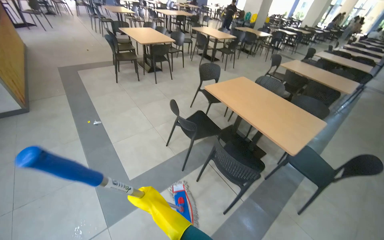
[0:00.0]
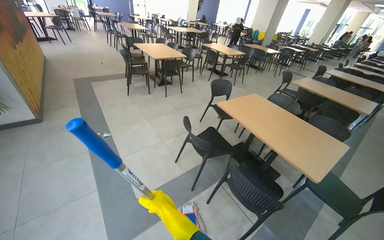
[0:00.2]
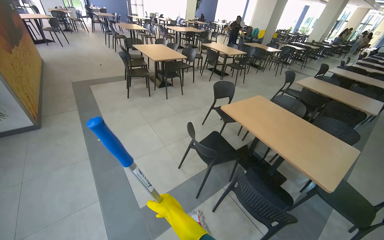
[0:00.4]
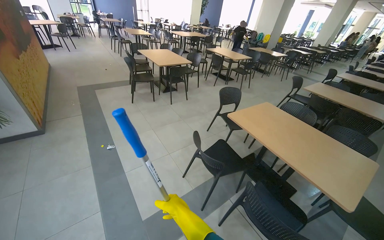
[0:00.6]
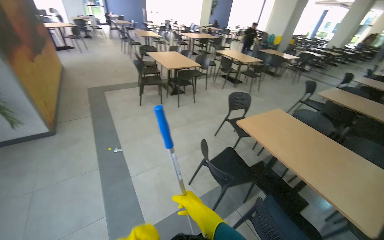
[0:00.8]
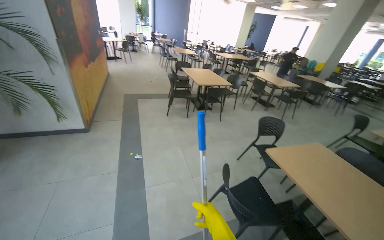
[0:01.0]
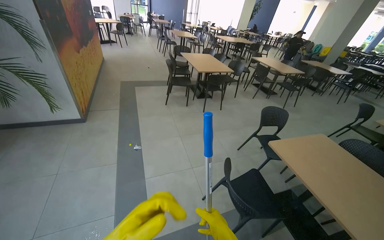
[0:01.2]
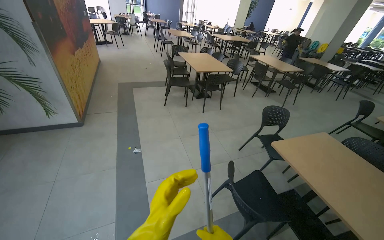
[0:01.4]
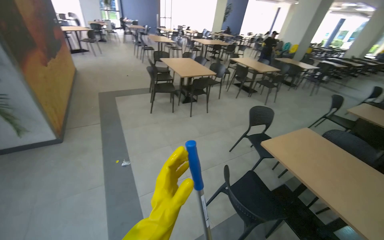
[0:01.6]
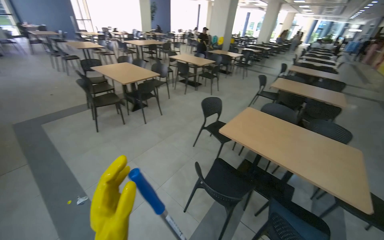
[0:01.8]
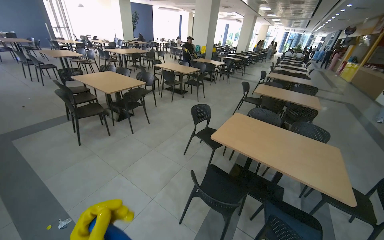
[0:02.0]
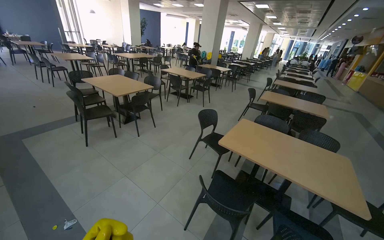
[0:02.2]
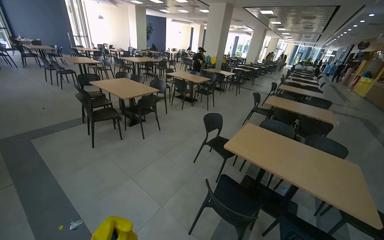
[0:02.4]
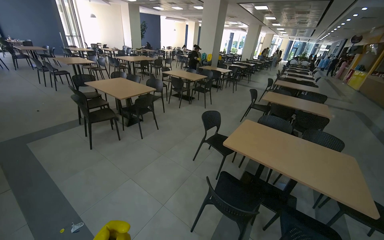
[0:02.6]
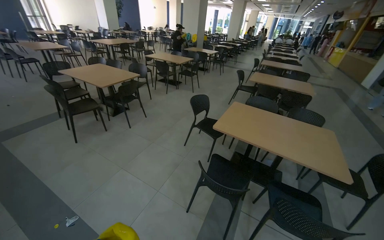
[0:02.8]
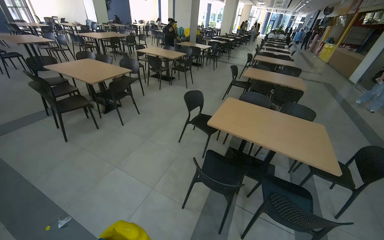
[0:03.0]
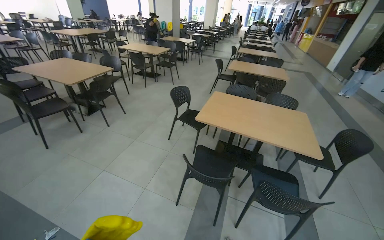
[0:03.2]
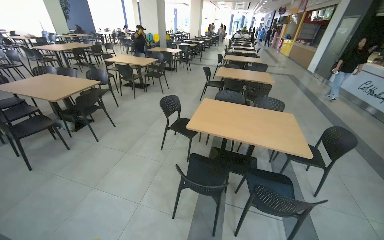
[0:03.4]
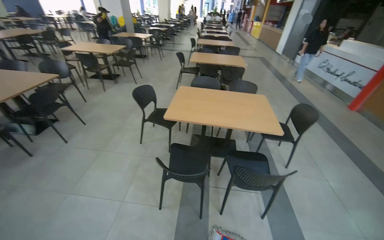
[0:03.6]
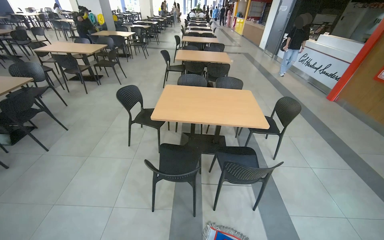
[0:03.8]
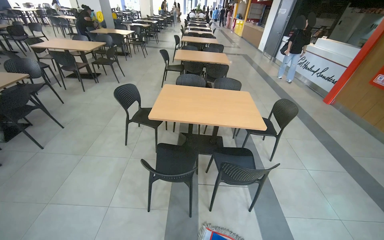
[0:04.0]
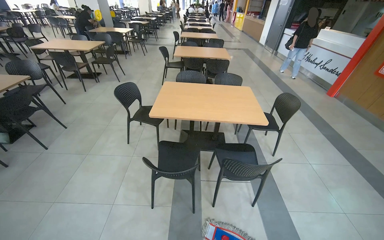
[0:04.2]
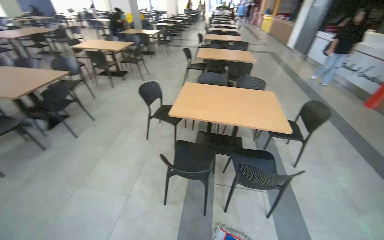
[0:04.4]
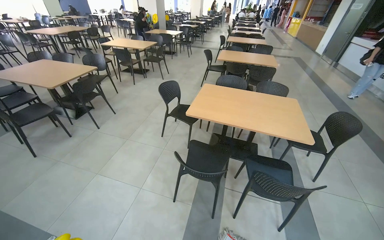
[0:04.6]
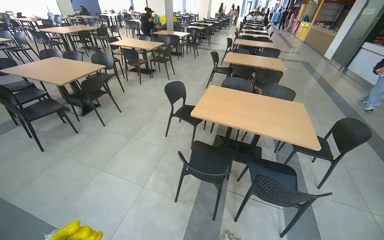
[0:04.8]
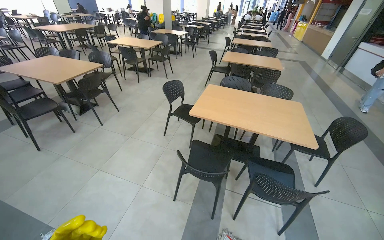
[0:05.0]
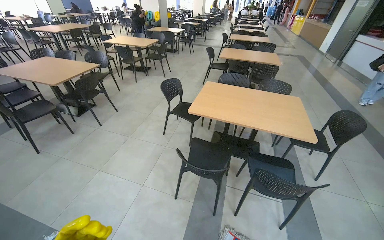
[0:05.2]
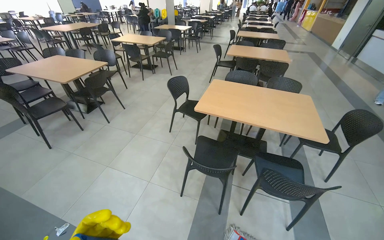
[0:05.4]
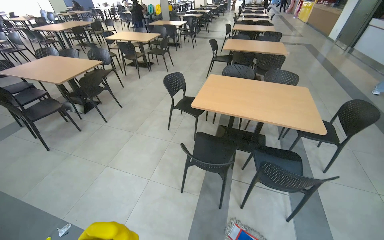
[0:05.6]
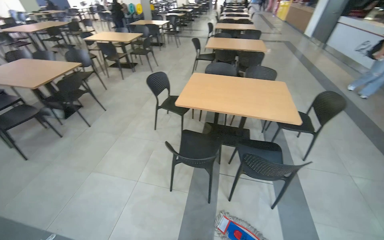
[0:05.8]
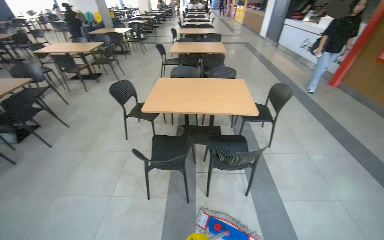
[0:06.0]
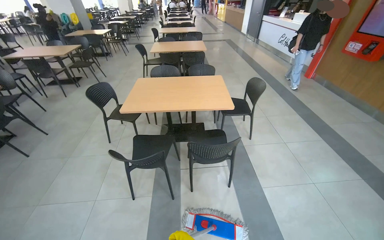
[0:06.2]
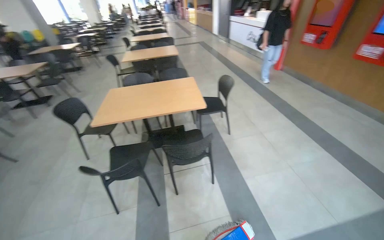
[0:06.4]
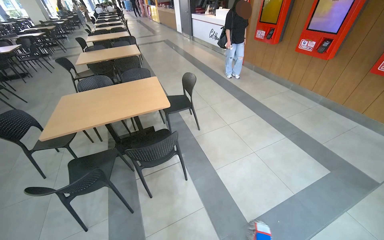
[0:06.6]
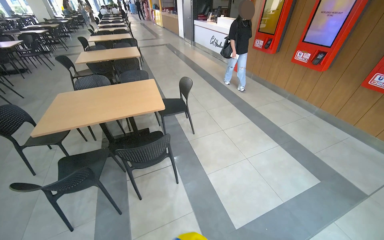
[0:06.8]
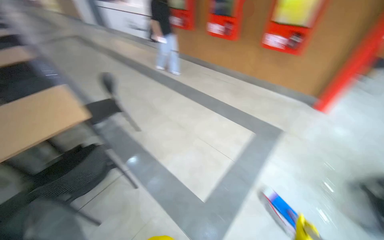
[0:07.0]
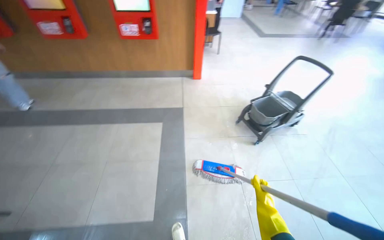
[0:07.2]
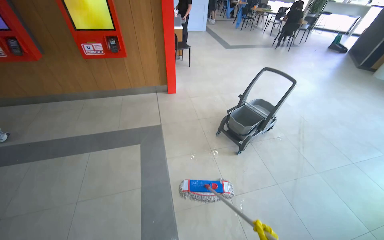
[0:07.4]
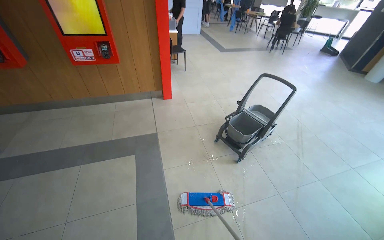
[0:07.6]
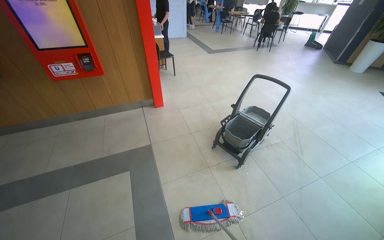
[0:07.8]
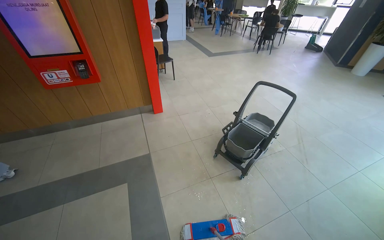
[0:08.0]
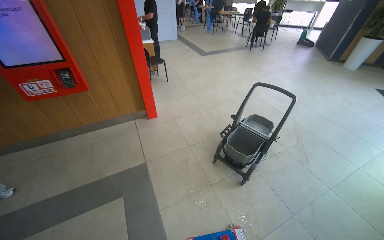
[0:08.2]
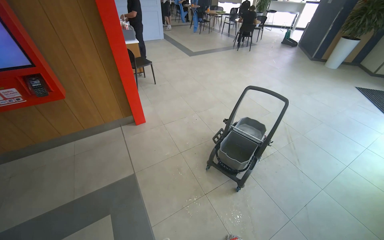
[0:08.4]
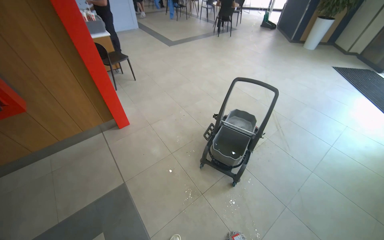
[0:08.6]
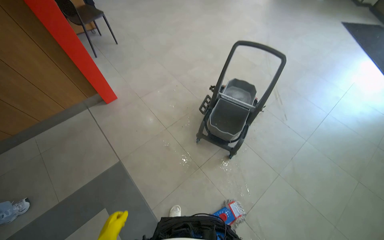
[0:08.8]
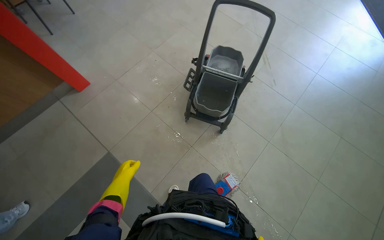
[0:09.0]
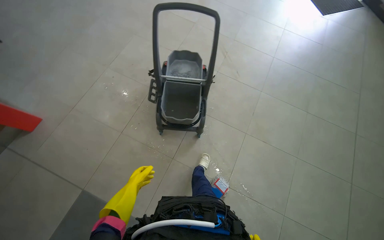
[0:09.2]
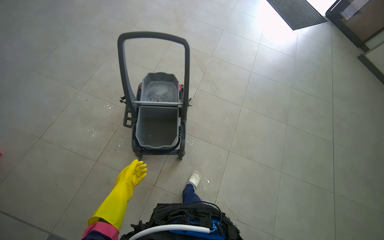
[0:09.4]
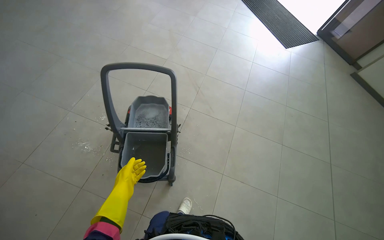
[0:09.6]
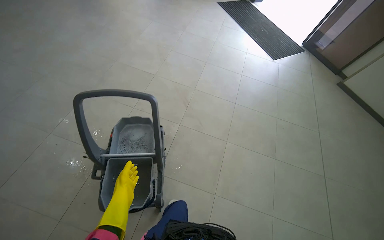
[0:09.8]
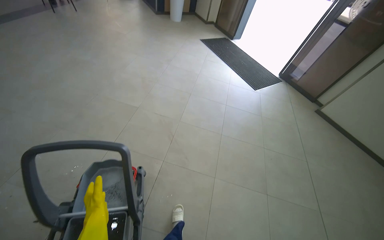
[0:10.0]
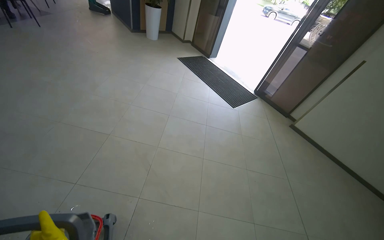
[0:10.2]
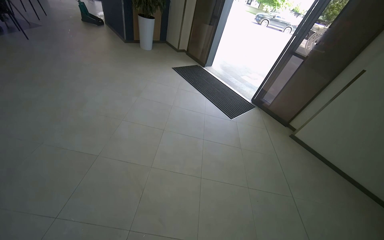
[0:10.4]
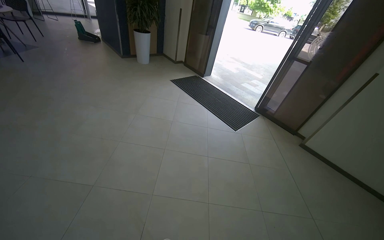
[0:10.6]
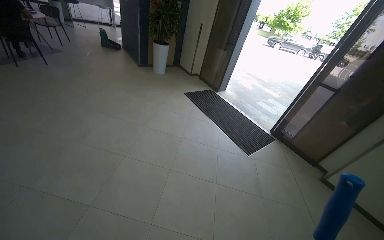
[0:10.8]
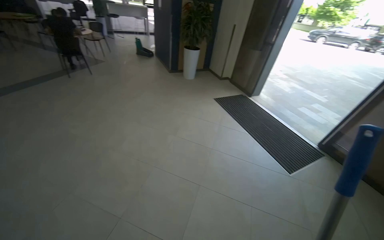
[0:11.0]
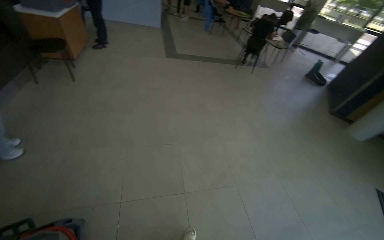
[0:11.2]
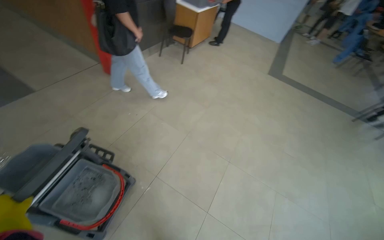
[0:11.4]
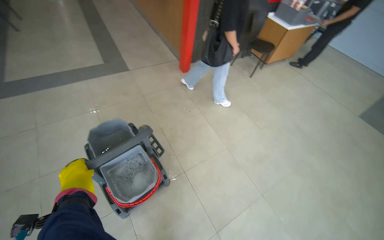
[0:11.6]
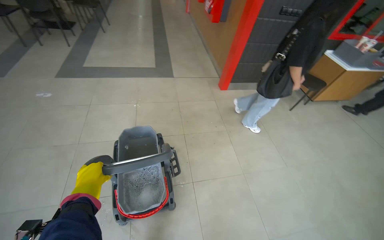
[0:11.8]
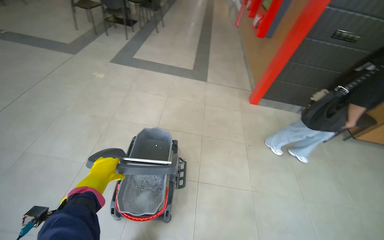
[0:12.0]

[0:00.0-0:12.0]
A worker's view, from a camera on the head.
Job: mopping floor.
The whole recording: Mopping cafeteria floor. The worker mops the floor in the cafeteria area, moving around tables and wringing the mop.
0:00.0 to 0:01.6: The wearer moves approximately 60 cm.
0:01.6 to 0:03.0: The wearer's head swings approximately 35 degrees to the right.
0:03.0 to 0:04.4: The wearer looks some 20 degrees further to the right.
0:06.0 to 0:07.6: The camera travels about 1 m. The wearer looks some 110 degrees further to the right.
0:07.6 to 0:09.0: The camera travels some 90 cm. The wearer looks about 30 degrees further to the right. The camera pitches downward, by roughly 30 degrees.
0:09.0 to 0:10.4: The camera is carried approximately 1 m. The head turns to the right by roughly 35 degrees. The camera pitches upward, by approximately 25 degrees.
0:10.4 to 0:12.0: The camera is carried approximately 60 cm. The wearer looks approximately 145 degrees further to the left. The view tilts about 20 degrees upward.

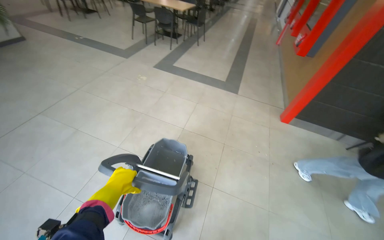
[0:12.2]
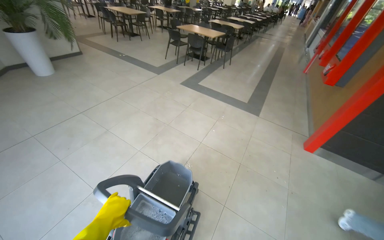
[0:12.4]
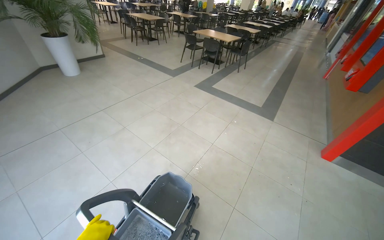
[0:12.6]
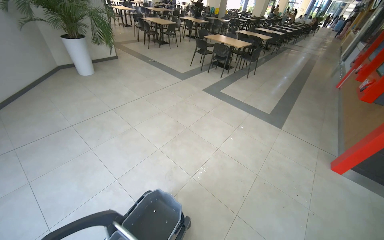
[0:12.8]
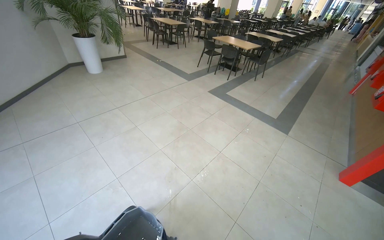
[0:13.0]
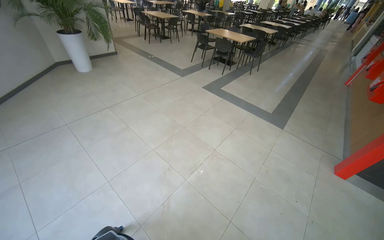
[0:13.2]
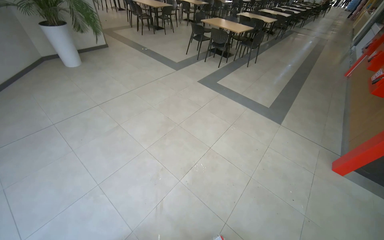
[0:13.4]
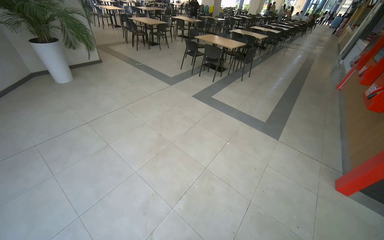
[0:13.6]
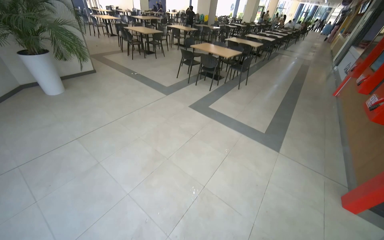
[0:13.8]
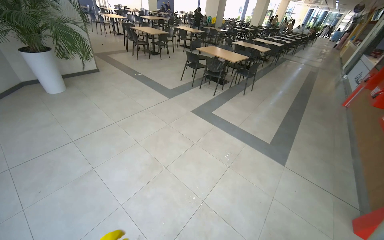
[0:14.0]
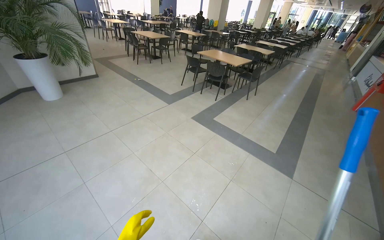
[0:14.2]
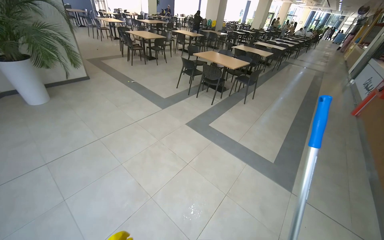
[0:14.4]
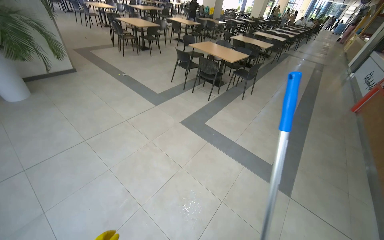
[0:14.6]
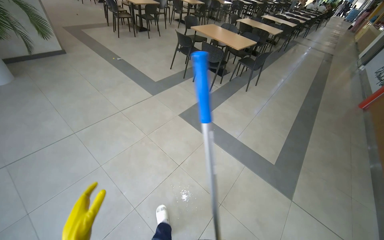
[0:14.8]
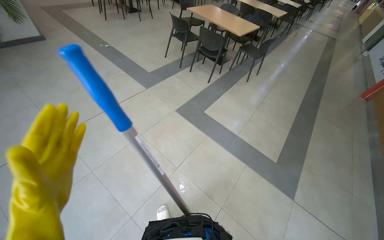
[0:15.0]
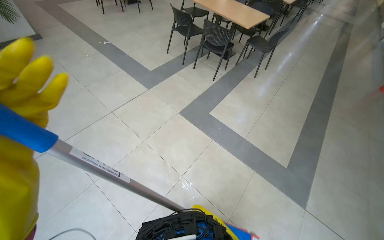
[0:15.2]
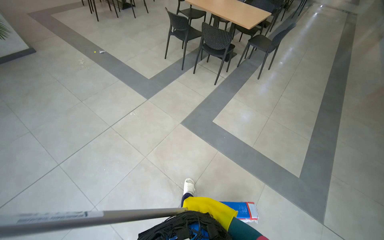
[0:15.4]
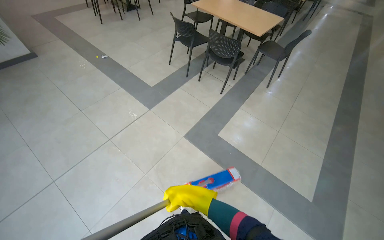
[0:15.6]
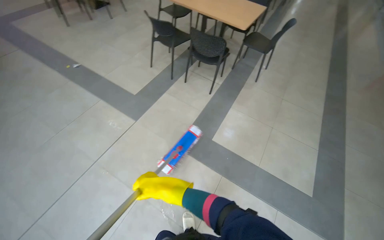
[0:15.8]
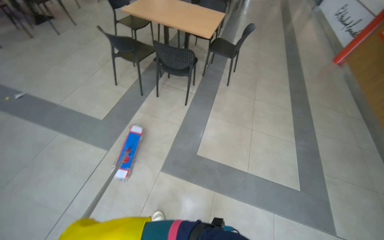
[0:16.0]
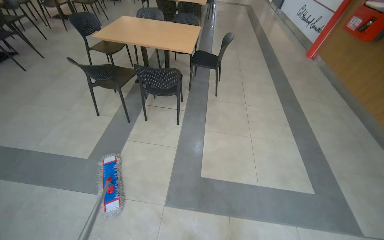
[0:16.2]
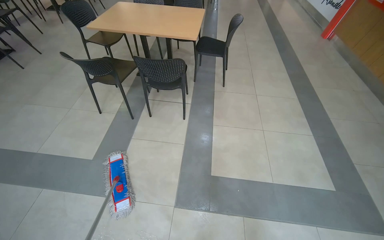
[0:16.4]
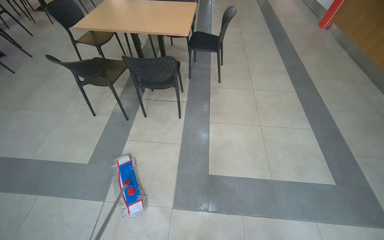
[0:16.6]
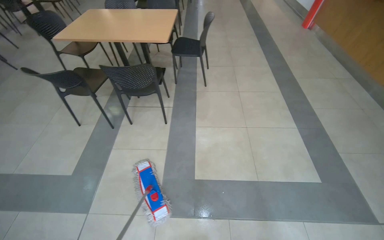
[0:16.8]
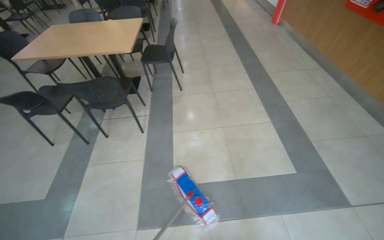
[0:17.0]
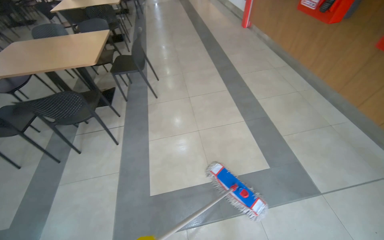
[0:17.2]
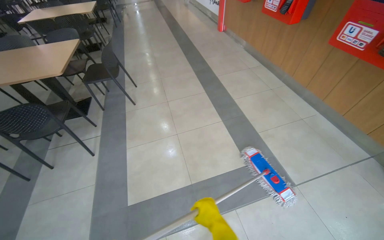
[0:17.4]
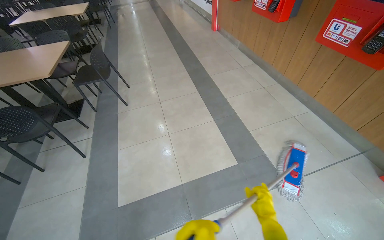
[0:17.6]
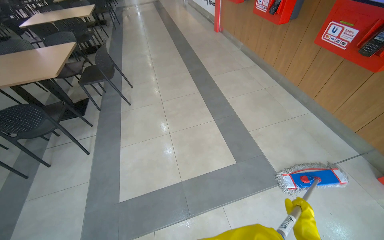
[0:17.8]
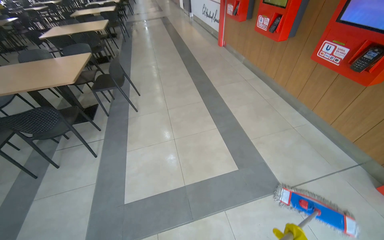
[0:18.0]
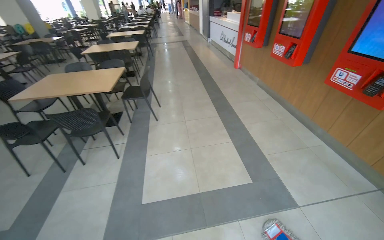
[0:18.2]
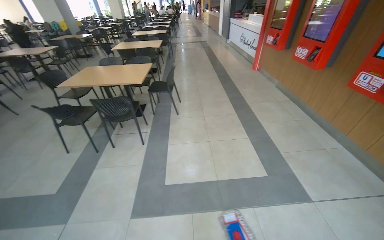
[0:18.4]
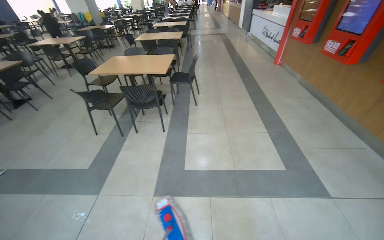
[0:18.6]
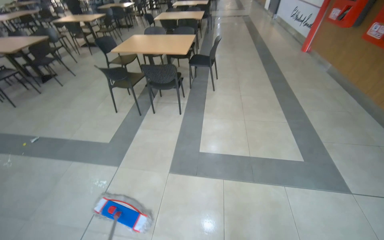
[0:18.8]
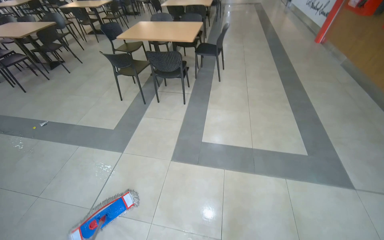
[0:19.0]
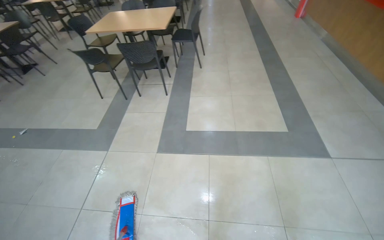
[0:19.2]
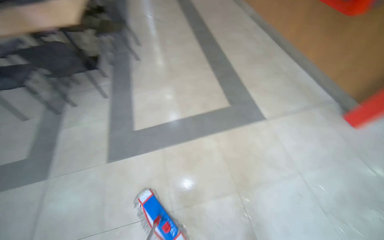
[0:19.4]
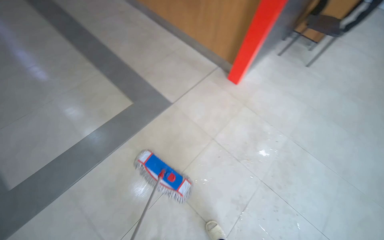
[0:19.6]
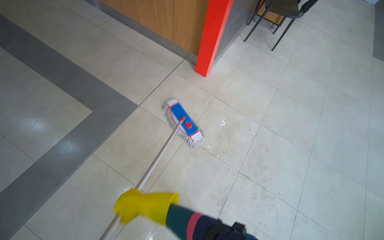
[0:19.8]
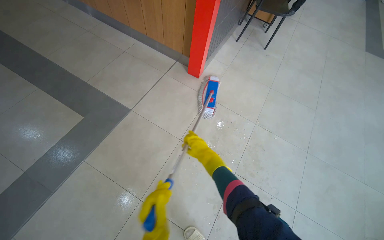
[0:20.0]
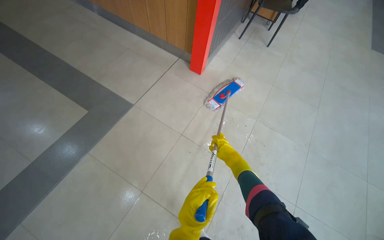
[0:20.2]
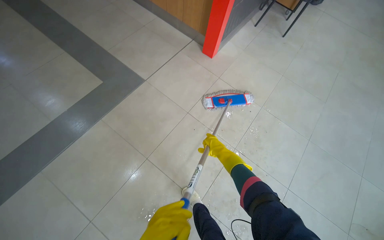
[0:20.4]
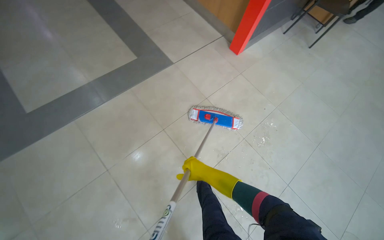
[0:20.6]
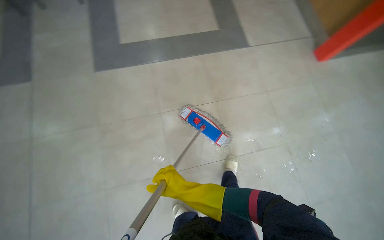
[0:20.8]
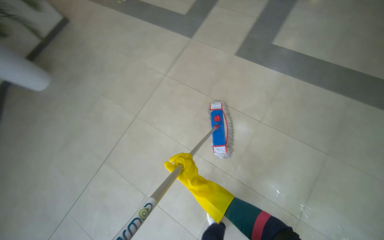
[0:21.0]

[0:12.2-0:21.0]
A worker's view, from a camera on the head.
Job: mopping floor.
The whole recording: Mopping cafeteria floor. The worker mops the floor in the cafeteria area, moving around tables and wringing the mop.
0:12.2 to 0:13.6: The head travels about 60 cm. The wearer's head swings about 20 degrees to the left.
0:13.6 to 0:15.2: The wearer moves roughly 1.5 m. The view tips downward by about 15 degrees.
0:15.2 to 0:16.6: The wearer moves about 1 m. The wearer's head swings approximately 35 degrees to the right.
0:16.6 to 0:18.0: The camera is carried to the right, some 80 cm.
0:18.0 to 0:19.6: The camera travels about 40 cm. The view tilts about 10 degrees downward.
0:19.6 to 0:21.0: The camera travels some 50 cm. The scene turns roughly 40 degrees clockwise in the picture.
